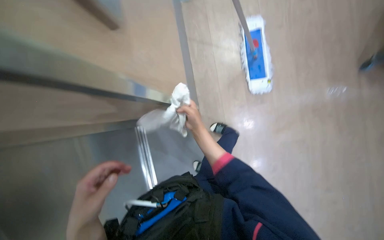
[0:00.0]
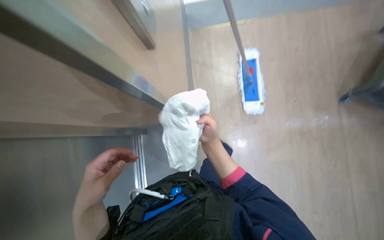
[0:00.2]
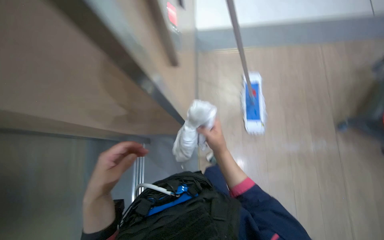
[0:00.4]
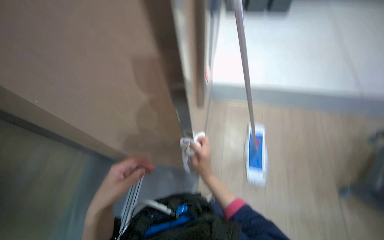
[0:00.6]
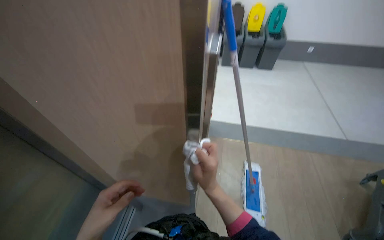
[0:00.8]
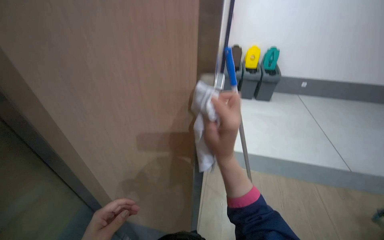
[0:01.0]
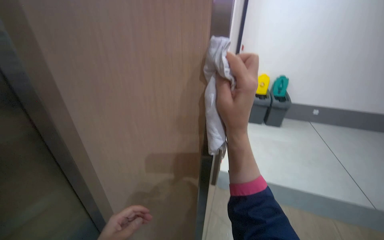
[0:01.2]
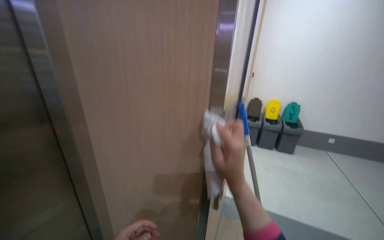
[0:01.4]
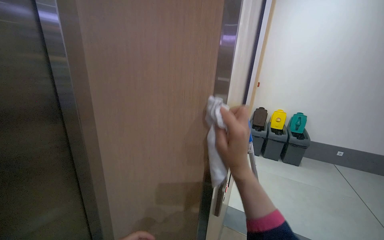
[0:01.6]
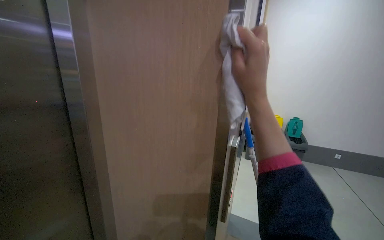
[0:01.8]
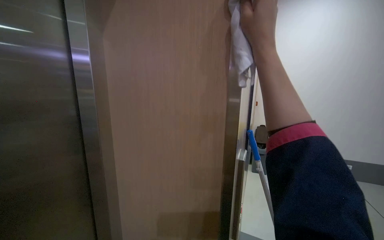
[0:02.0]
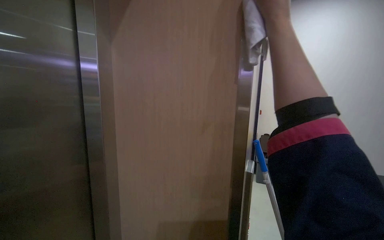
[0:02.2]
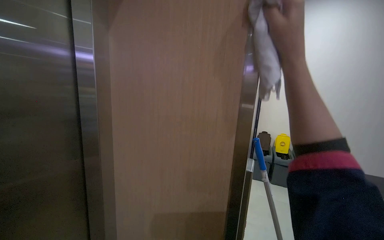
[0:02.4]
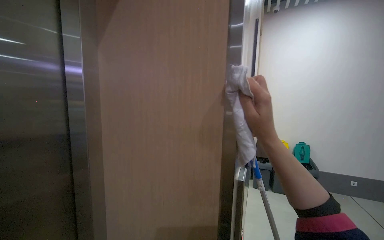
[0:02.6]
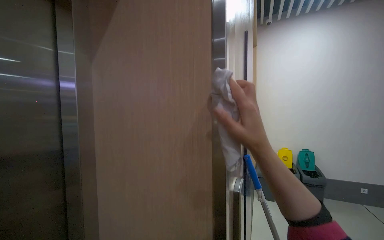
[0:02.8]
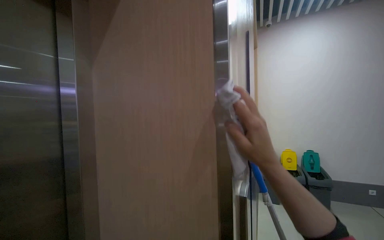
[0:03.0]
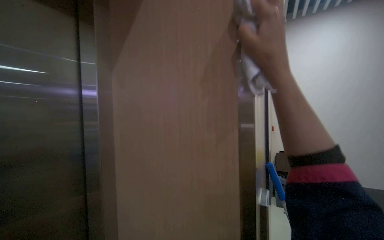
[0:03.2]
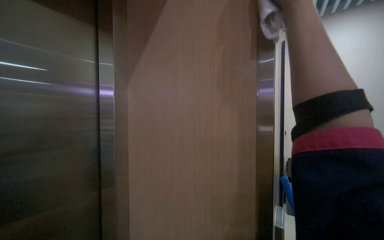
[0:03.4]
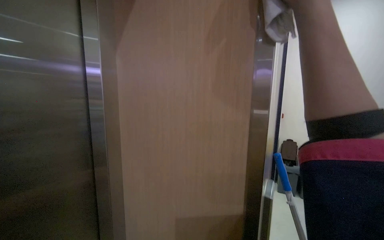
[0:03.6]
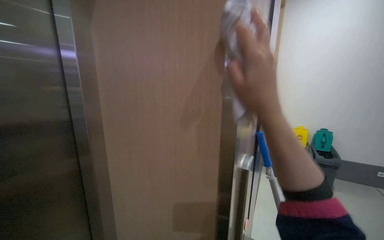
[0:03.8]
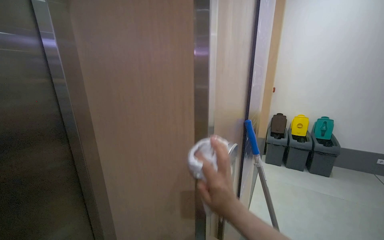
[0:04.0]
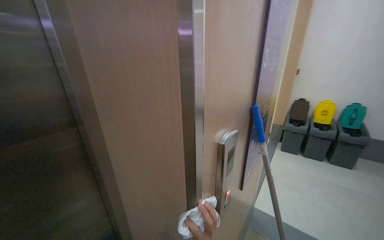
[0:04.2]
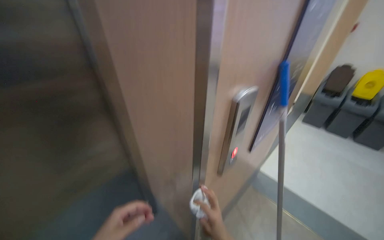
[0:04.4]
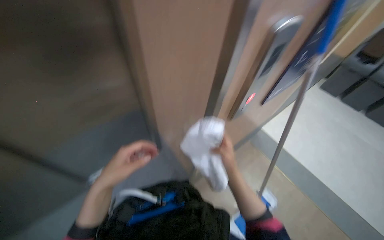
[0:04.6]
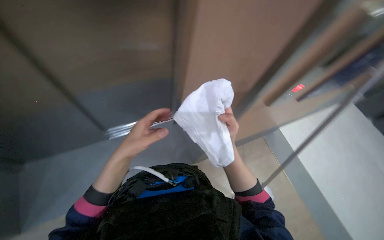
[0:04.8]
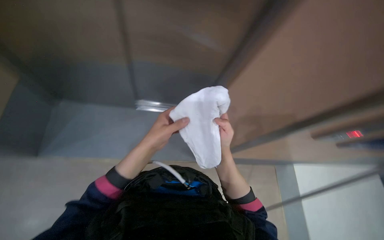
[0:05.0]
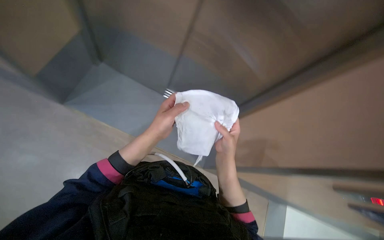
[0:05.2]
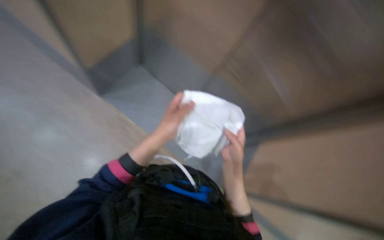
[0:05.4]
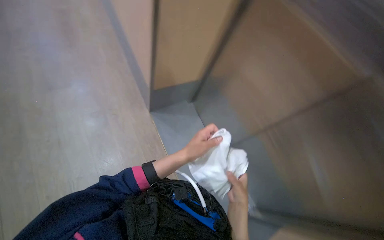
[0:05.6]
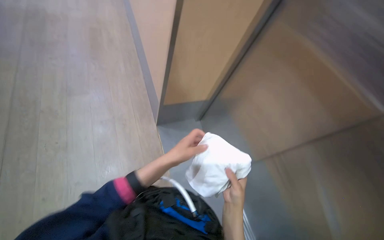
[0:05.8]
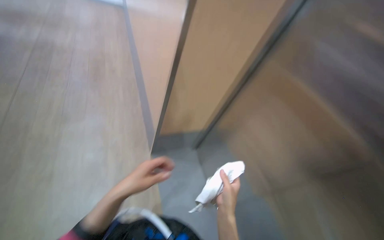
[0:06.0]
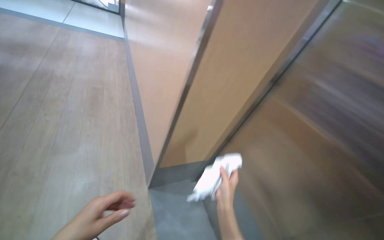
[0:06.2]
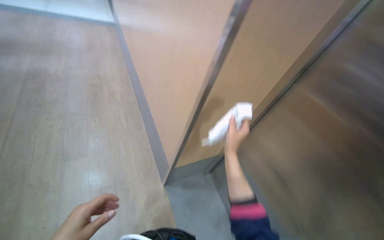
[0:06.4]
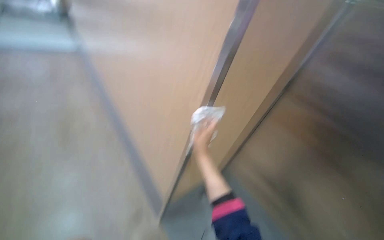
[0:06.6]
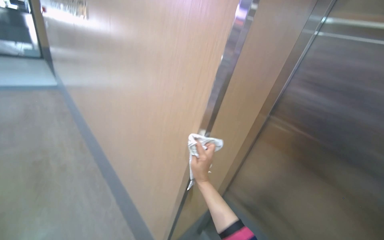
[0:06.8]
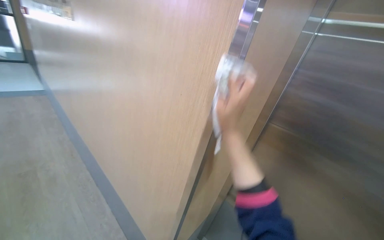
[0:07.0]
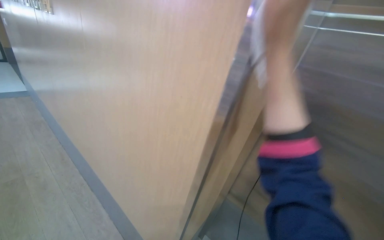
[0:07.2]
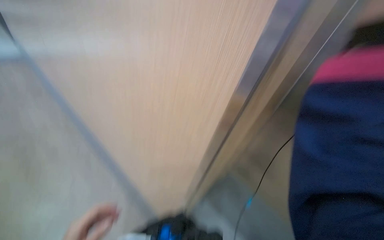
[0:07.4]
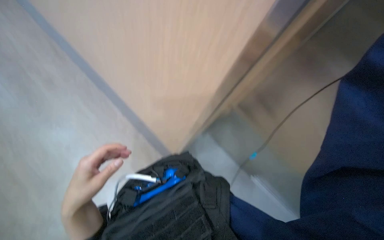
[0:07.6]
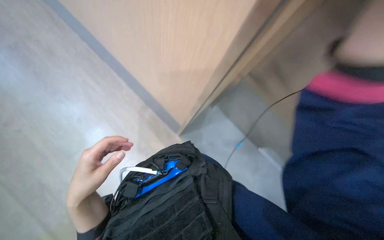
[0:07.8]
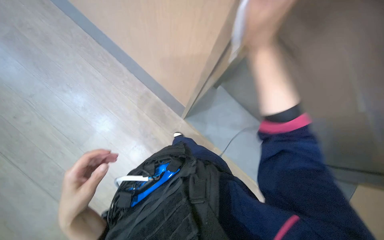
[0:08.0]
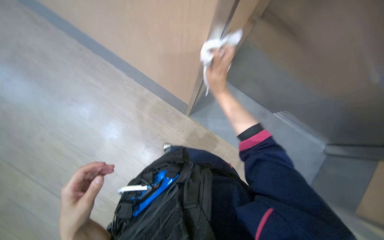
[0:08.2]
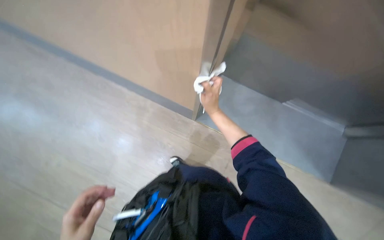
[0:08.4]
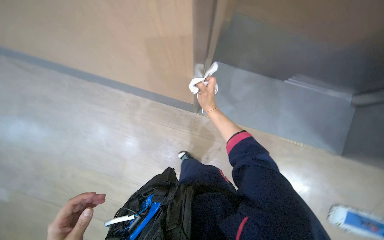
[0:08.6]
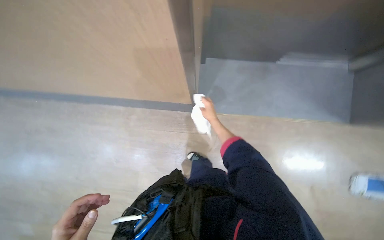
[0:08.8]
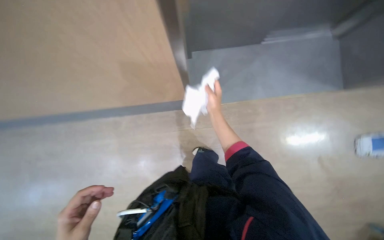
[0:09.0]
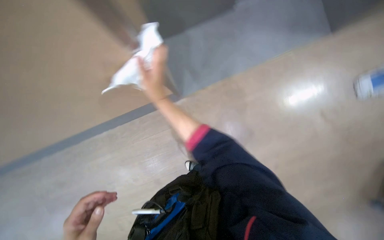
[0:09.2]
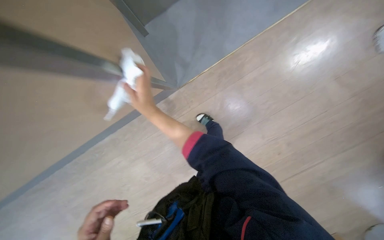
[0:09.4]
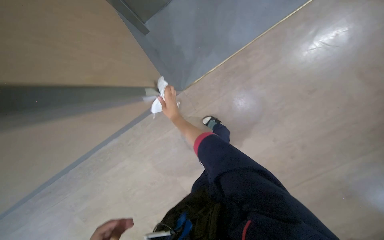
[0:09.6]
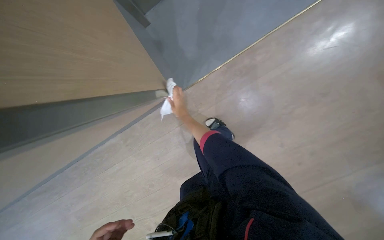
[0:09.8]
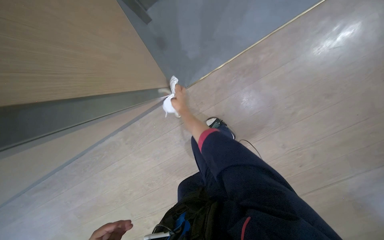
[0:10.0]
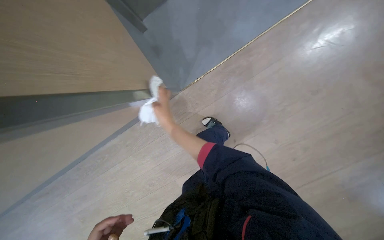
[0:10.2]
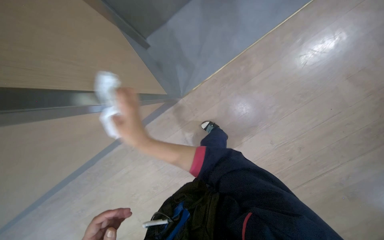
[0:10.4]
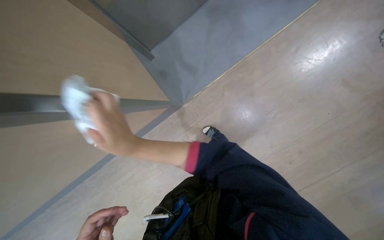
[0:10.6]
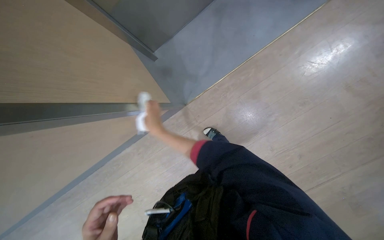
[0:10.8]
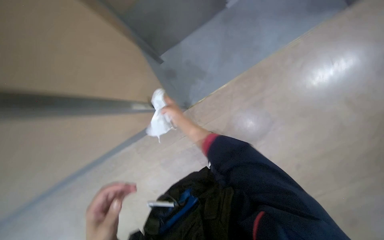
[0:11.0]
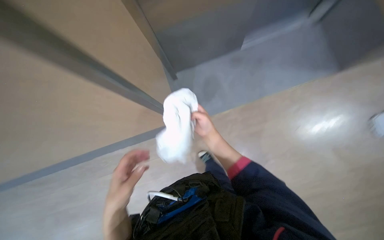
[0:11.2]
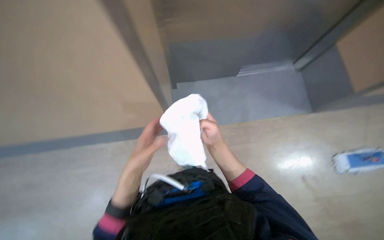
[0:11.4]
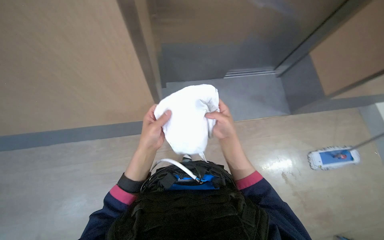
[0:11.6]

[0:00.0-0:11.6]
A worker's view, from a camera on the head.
Job: wiping surfaces.
The whole recording: Wiping elevator exterior. The worker wipes the elevator call buttons and the surrounding door frame with a white cloth.
0.0 to 1.4 s: The camera travels some 40 cm. The view tips upward by some 70 degrees. The scene turns about 30 degrees clockwise in the picture.
1.4 to 2.8 s: The wearer looks some 20 degrees further upward. The right hand reaches some 30 cm up the picture, then returns.
2.8 to 4.4 s: The view swings approximately 15 degrees to the left. The wearer looks approximately 35 degrees further downward.
4.4 to 5.8 s: The wearer's head swings roughly 60 degrees to the left.
7.2 to 8.8 s: The view pans to the left by some 15 degrees. The wearer looks roughly 20 degrees further downward. Everything in view rotates roughly 40 degrees counterclockwise.
8.8 to 10.2 s: The scene turns some 35 degrees counterclockwise in the picture.
10.2 to 11.6 s: The camera pitches upward, by about 25 degrees. The scene turns some 25 degrees clockwise in the picture.

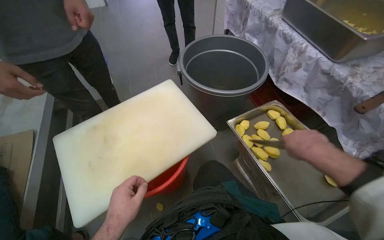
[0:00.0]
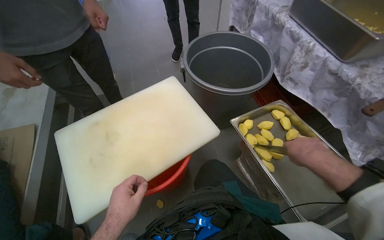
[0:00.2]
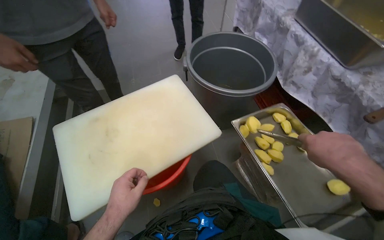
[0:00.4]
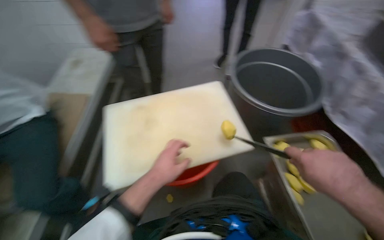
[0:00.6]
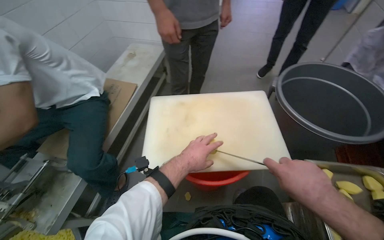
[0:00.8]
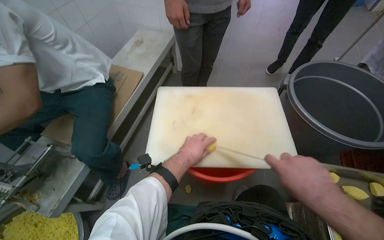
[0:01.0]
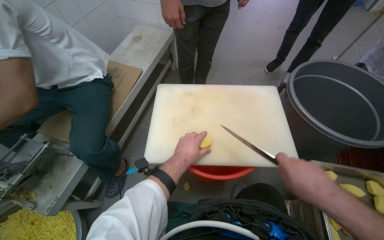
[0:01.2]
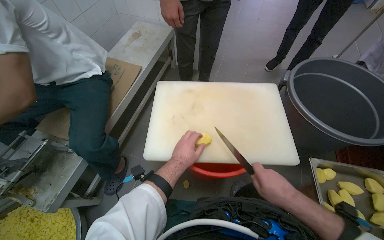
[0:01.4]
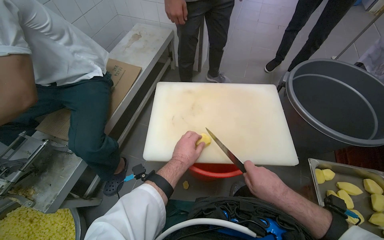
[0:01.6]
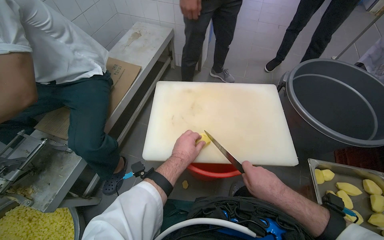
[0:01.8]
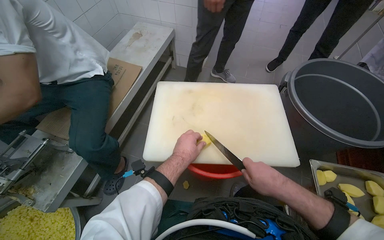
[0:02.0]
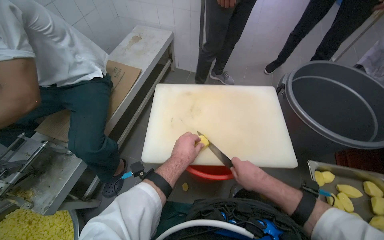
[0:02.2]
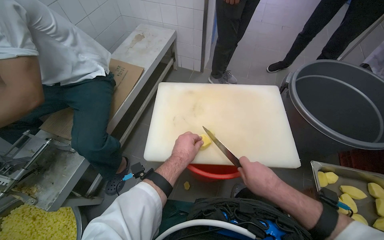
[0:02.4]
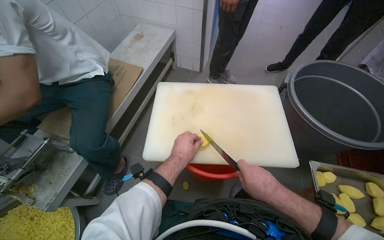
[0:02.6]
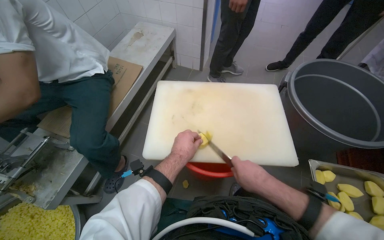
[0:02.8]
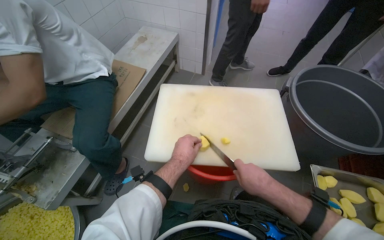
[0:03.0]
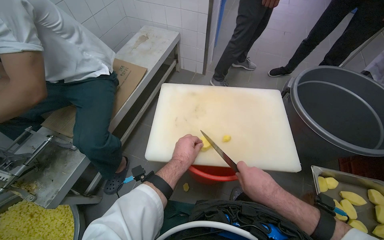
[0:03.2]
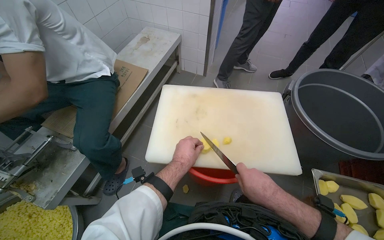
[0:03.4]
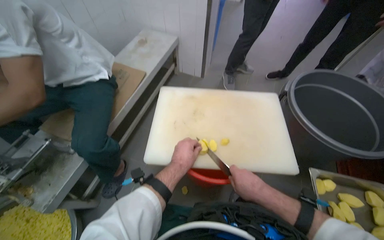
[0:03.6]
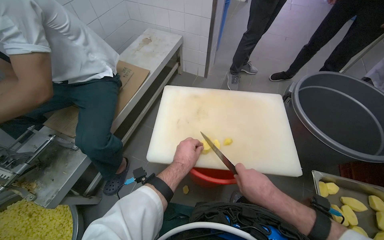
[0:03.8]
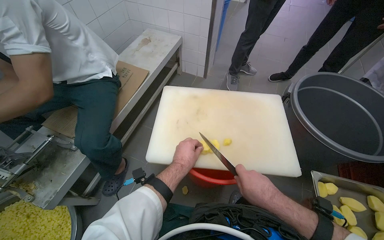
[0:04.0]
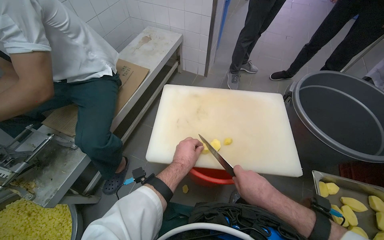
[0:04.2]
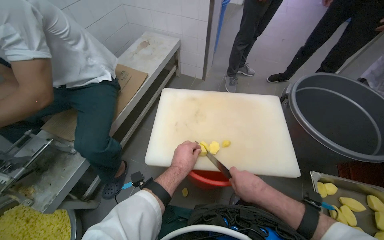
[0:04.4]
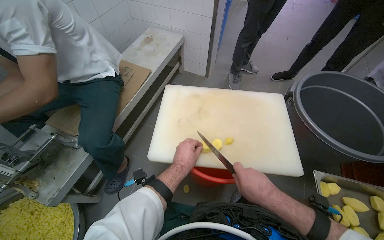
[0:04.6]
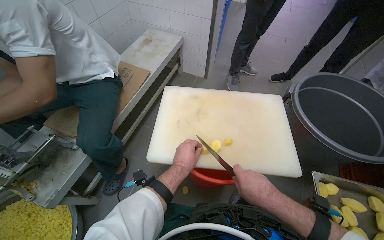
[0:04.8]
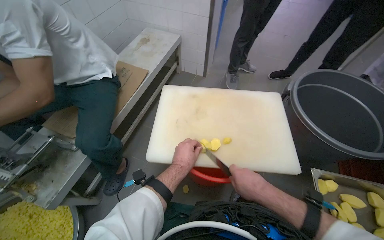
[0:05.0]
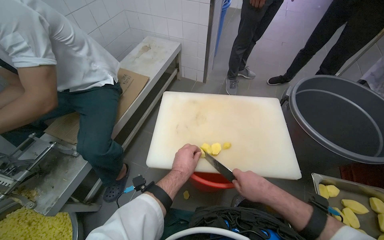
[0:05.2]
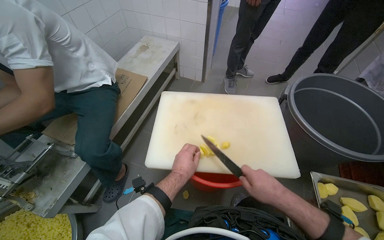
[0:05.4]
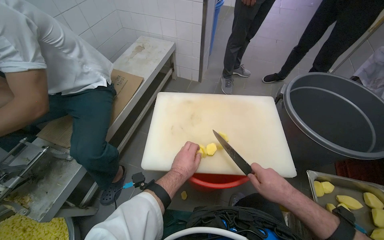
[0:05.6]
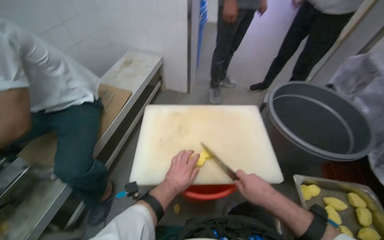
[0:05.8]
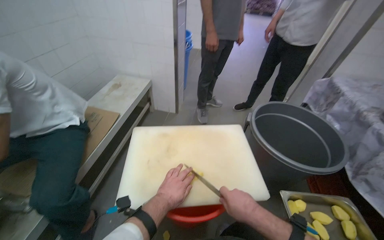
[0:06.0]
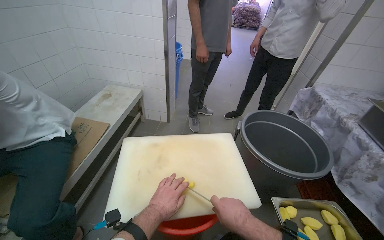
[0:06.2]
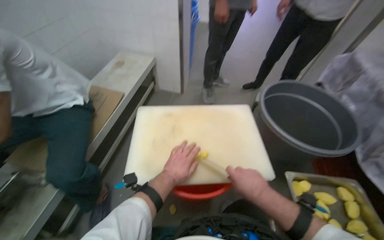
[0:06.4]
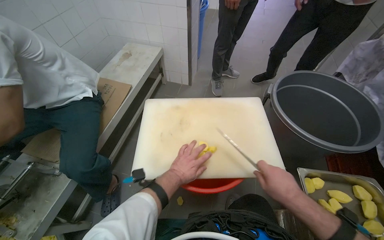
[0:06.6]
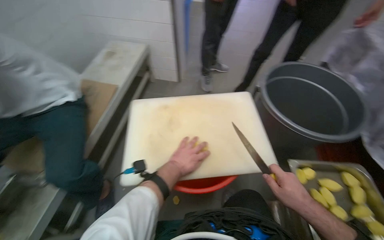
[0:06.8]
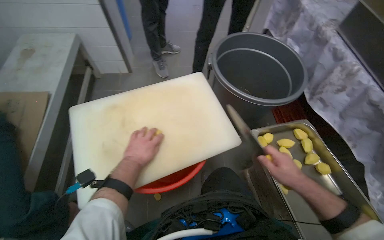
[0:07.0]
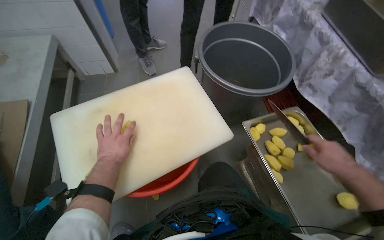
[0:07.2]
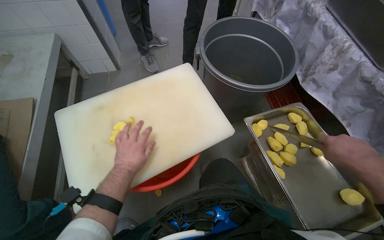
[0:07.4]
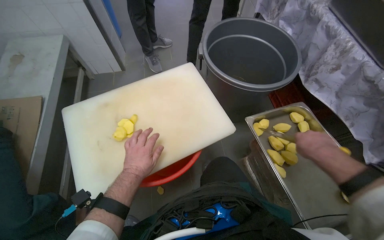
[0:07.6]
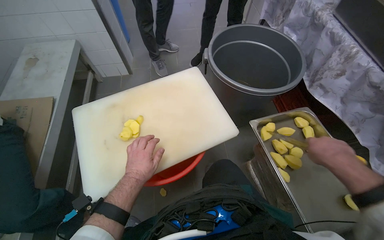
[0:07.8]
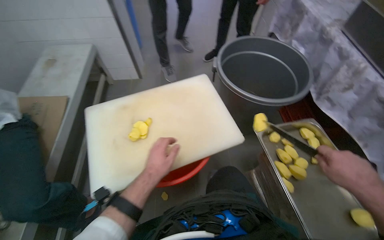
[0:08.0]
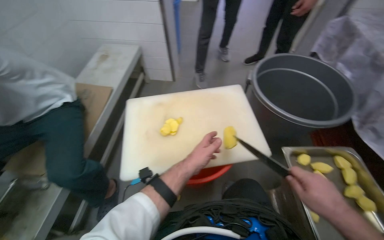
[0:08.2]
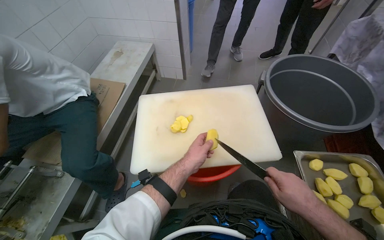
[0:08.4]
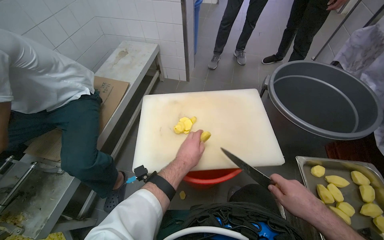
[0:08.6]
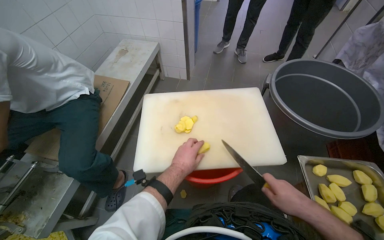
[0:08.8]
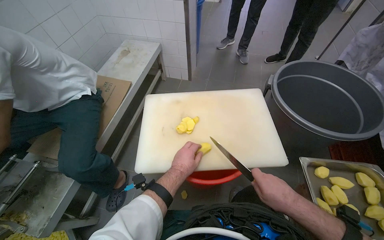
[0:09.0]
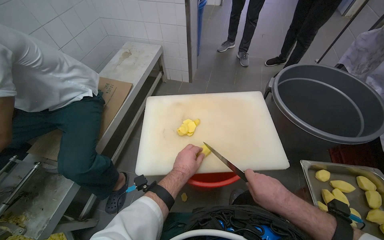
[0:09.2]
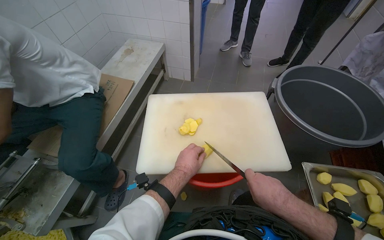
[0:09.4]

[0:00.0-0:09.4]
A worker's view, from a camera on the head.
Job: preparing food.
The whole recording: Slicing potatoes on cutting board. The worker slices potatoes into smaller pieces on a white cutting board.
0.0 to 1.6 s: The wearer looks some 35 degrees further to the left.
1.6 to 4.8 s: The hands work in one place, with small movements.
4.8 to 6.2 s: The camera pitches upward, by some 15 degrees.
6.2 to 7.8 s: The camera pitches downward, by about 20 degrees.
7.8 to 9.4 s: The head rotates about 25 degrees to the left. The right hand moves to the left, approximately 25 cm.
